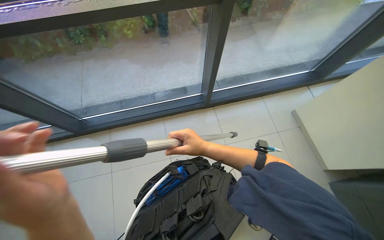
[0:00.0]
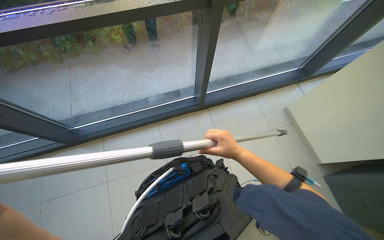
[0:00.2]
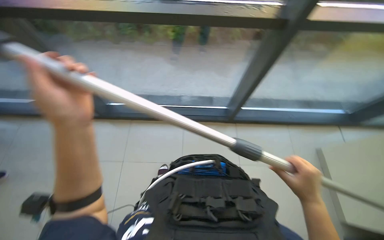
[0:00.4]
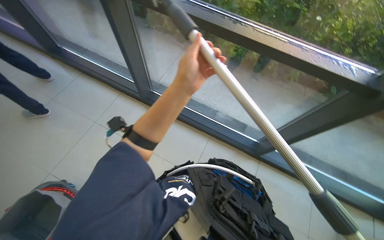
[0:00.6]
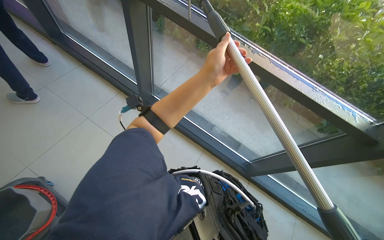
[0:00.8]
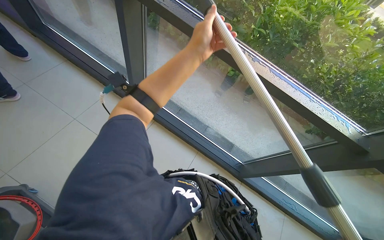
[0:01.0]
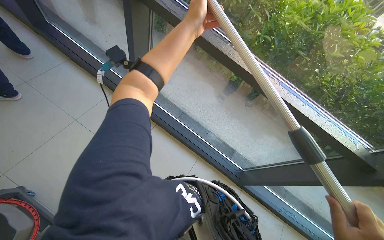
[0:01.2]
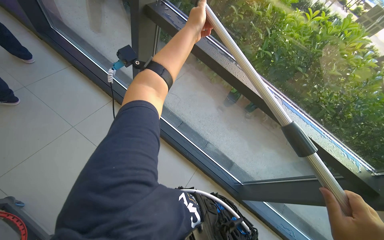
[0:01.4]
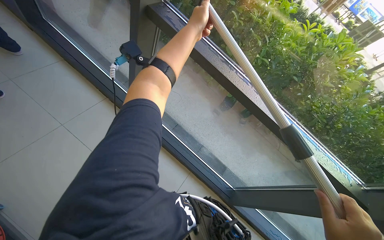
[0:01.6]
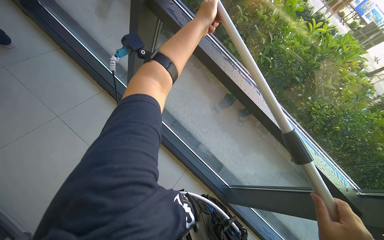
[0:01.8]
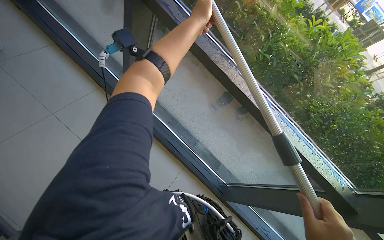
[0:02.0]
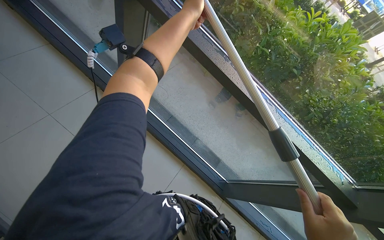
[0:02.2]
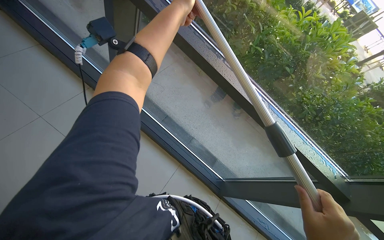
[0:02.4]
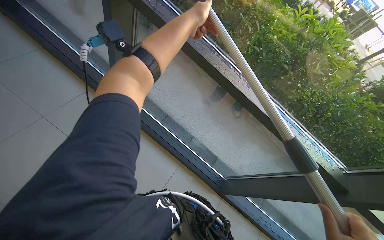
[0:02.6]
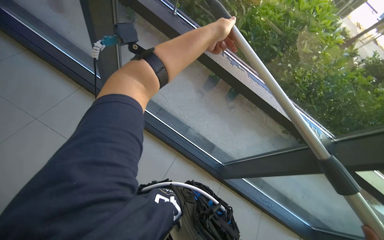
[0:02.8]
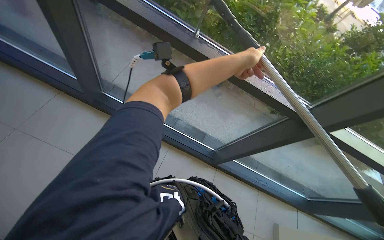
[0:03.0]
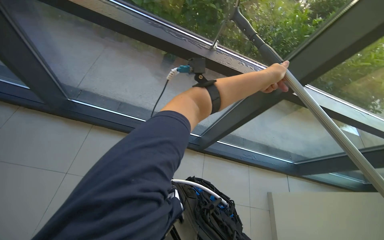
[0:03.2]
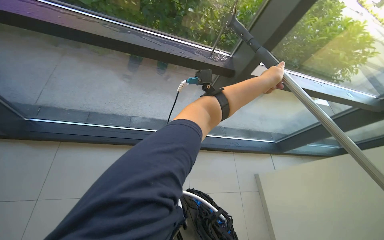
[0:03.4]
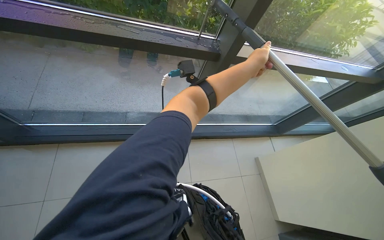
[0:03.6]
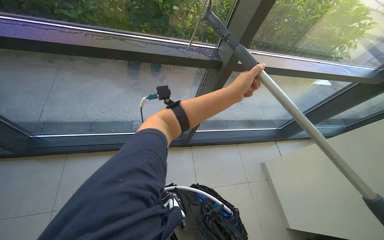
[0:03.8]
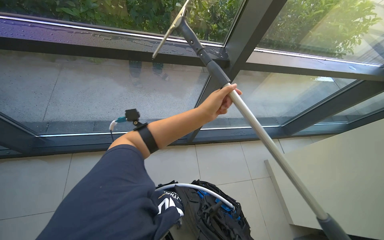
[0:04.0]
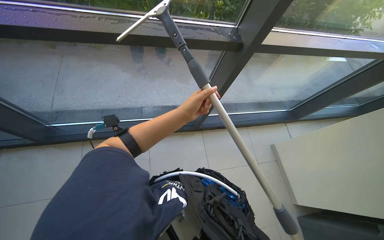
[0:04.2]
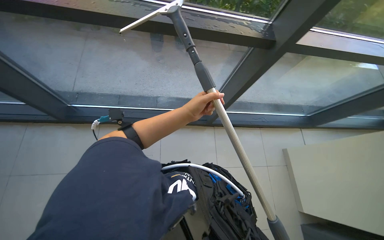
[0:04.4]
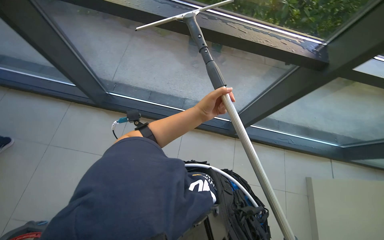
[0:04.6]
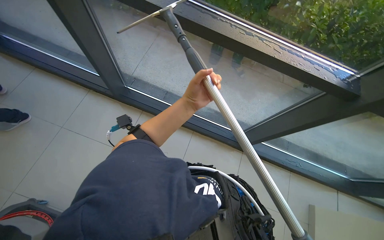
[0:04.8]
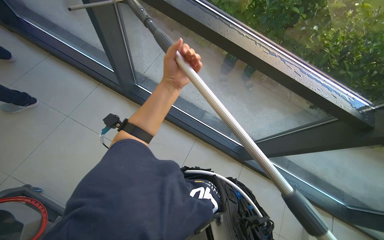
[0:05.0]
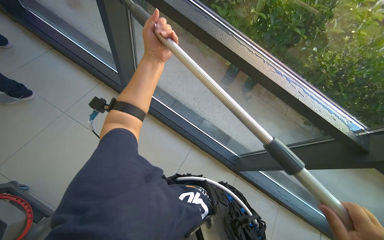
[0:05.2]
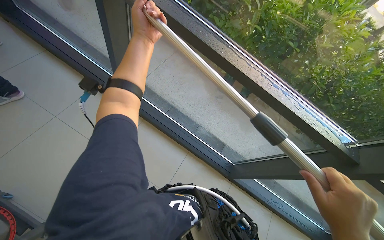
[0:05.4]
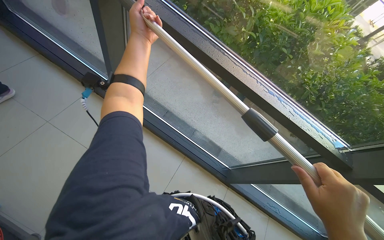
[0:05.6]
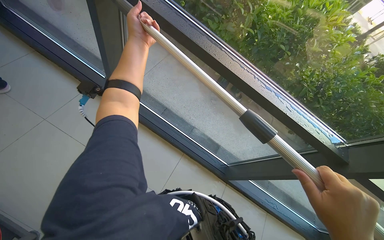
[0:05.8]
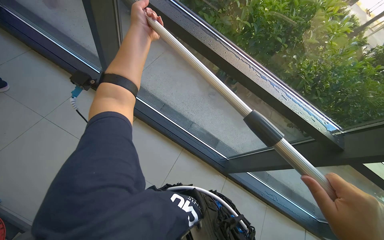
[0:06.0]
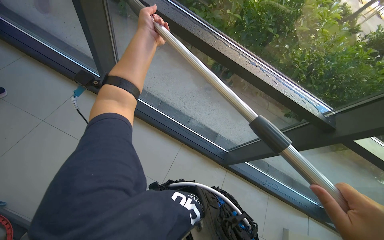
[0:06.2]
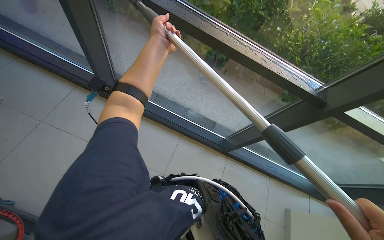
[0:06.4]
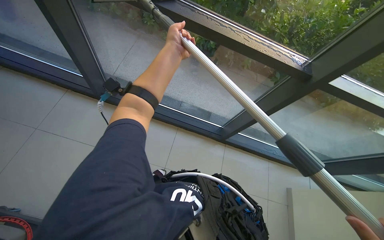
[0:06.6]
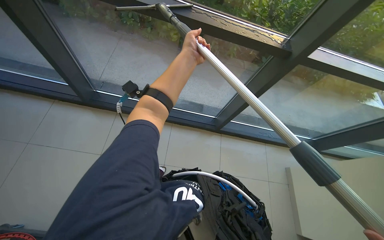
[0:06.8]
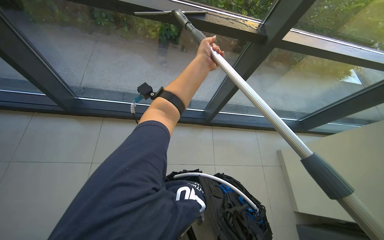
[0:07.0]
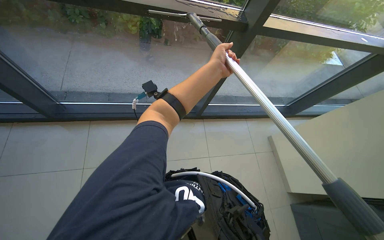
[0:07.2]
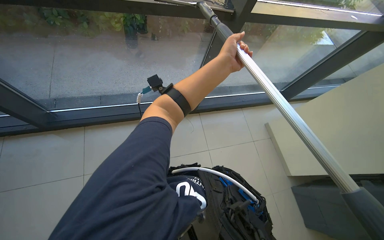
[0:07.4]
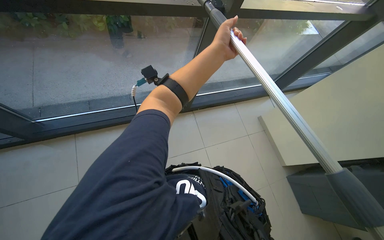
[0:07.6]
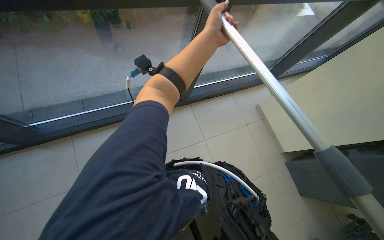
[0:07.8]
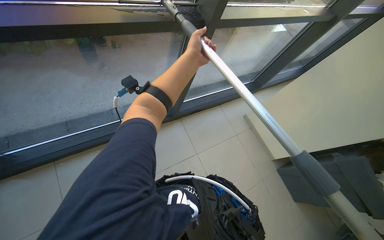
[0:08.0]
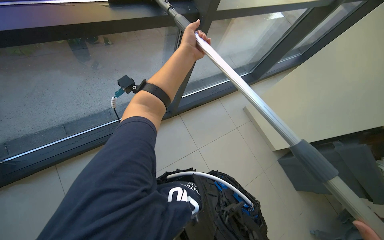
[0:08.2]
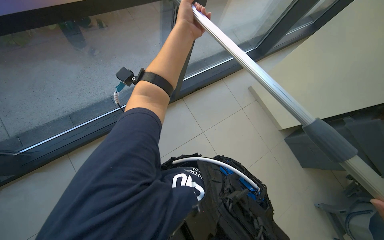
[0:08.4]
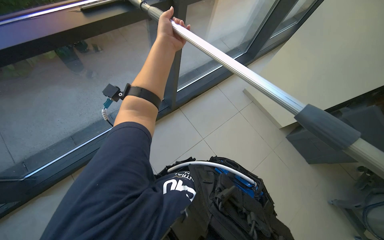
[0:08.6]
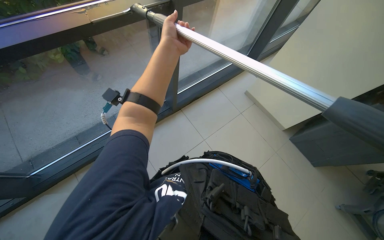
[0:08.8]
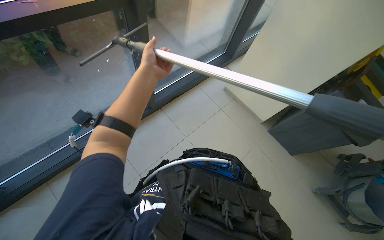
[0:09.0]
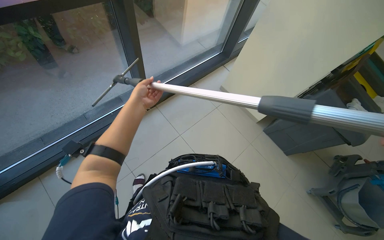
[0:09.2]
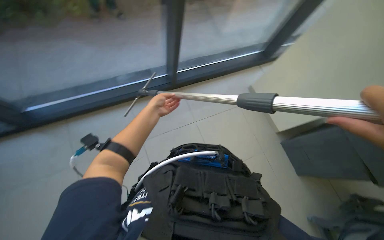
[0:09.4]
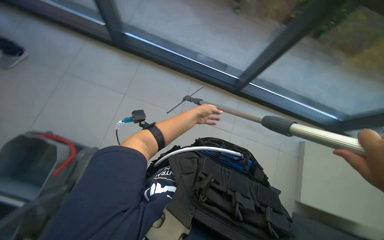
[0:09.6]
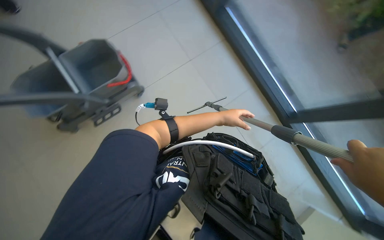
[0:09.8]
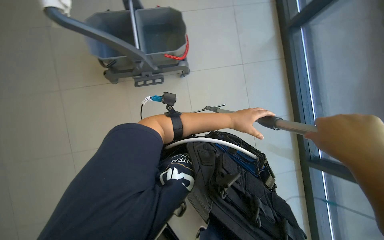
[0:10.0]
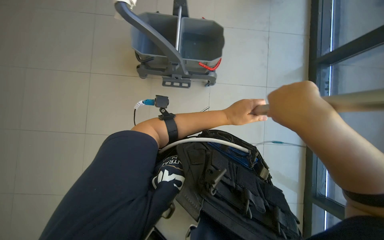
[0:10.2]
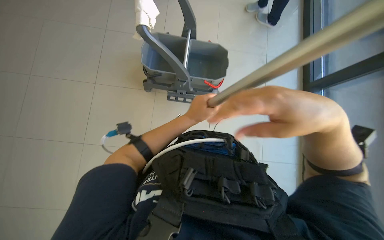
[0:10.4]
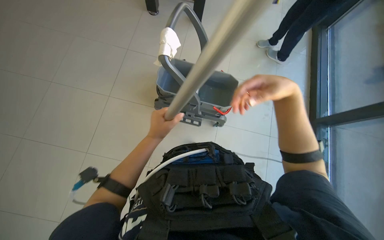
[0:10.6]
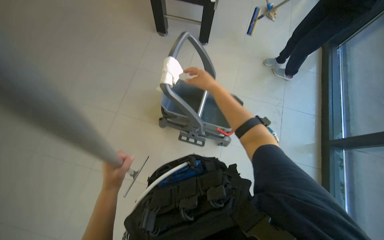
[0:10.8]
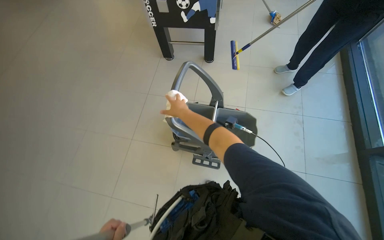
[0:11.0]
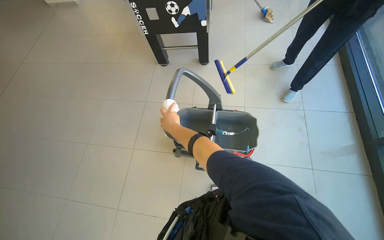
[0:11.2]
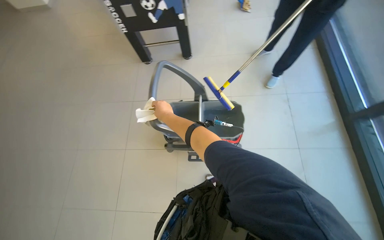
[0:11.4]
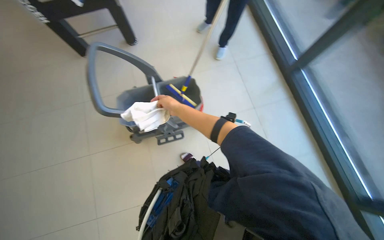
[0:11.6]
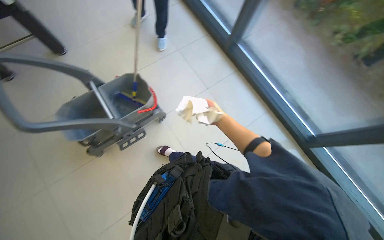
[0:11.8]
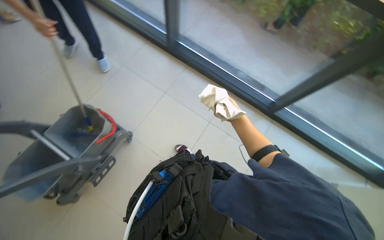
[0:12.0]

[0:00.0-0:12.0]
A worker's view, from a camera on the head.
Job: cleaning windows.
The whole recording: Cleaning glass panels and frames. The worker cleans the glass panels and their frames using a squeegee on a pole and a cloth.
0:00.0 to 0:01.6: The camera travels roughly 40 cm. Everything in view rotates about 50 degrees clockwise.
0:01.6 to 0:03.0: The left hand is displaced to the right and down the picture by approximately 50 cm.
0:03.0 to 0:04.4: The camera pitches downward, by approximately 15 degrees.
0:04.4 to 0:06.0: The left hand travels up the picture and to the left by roughly 40 cm.
0:06.0 to 0:07.6: The wearer looks roughly 45 degrees further to the right. The wearer looks about 15 degrees further downward.
0:09.0 to 0:10.4: The scene rotates clockwise by roughly 35 degrees. The left hand shifts approximately 10 cm down the picture.
0:10.4 to 0:12.0: The wearer looks some 50 degrees further to the right.

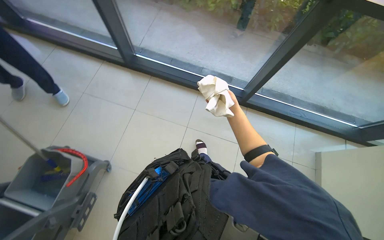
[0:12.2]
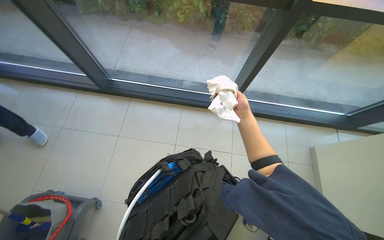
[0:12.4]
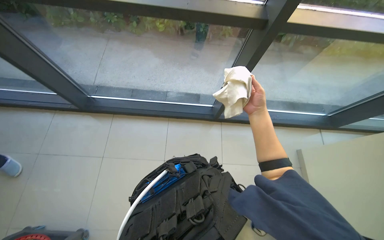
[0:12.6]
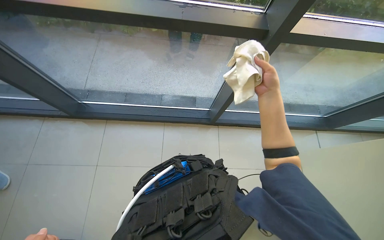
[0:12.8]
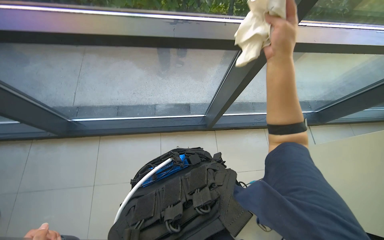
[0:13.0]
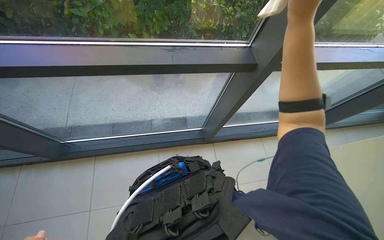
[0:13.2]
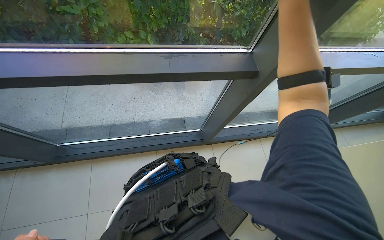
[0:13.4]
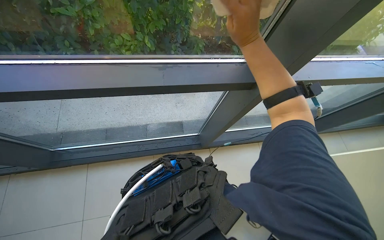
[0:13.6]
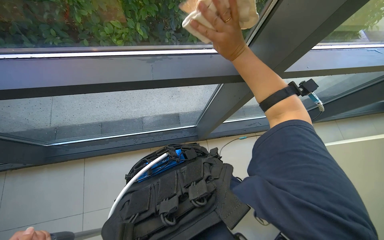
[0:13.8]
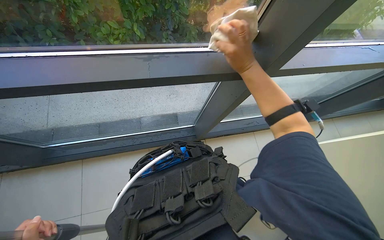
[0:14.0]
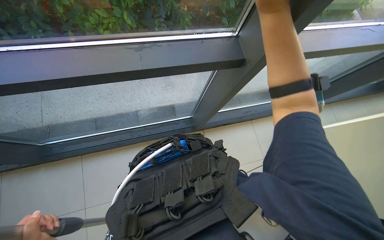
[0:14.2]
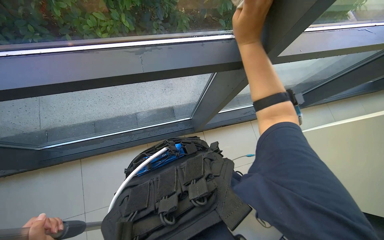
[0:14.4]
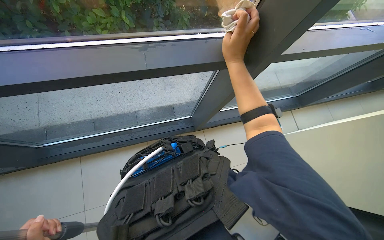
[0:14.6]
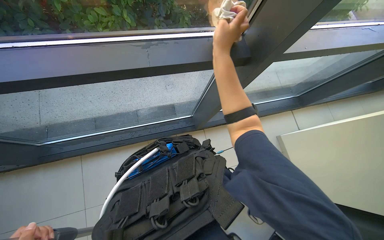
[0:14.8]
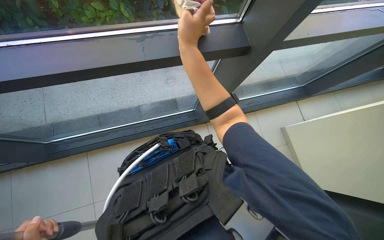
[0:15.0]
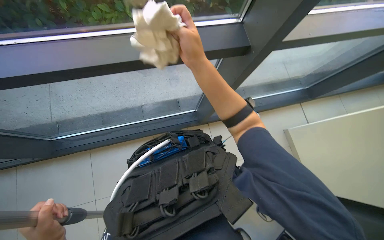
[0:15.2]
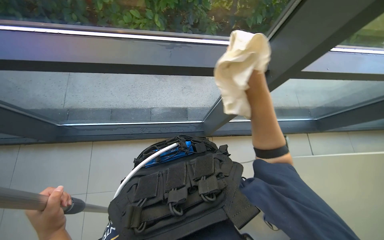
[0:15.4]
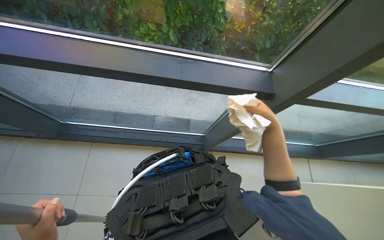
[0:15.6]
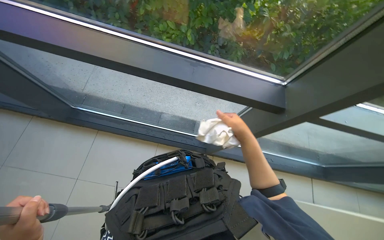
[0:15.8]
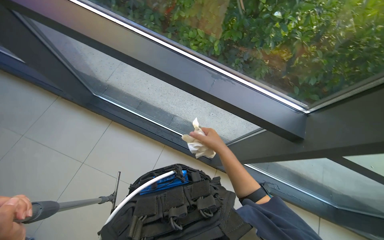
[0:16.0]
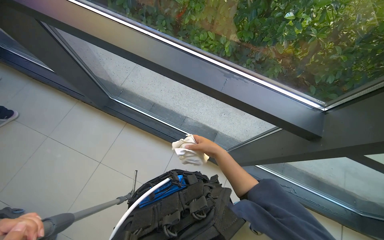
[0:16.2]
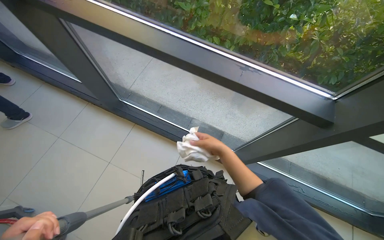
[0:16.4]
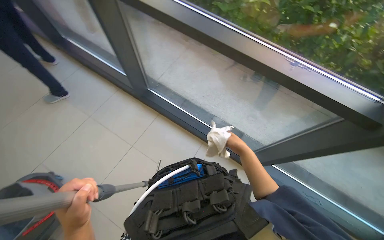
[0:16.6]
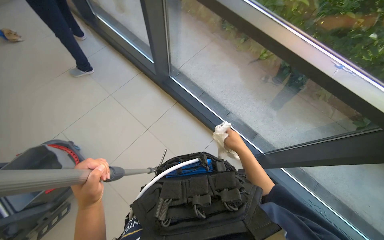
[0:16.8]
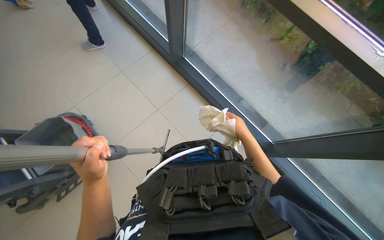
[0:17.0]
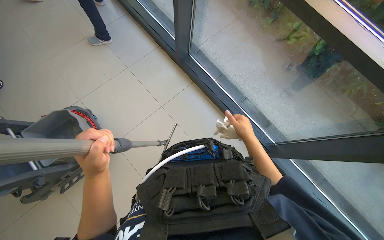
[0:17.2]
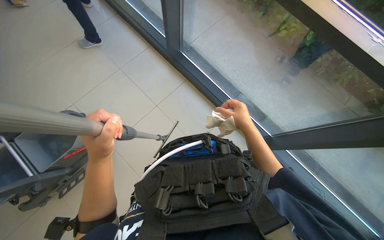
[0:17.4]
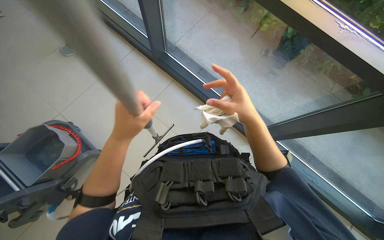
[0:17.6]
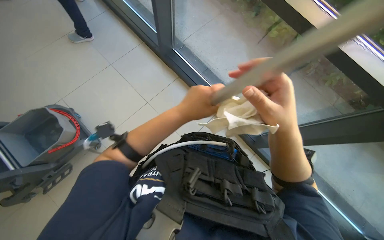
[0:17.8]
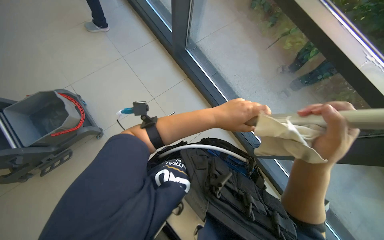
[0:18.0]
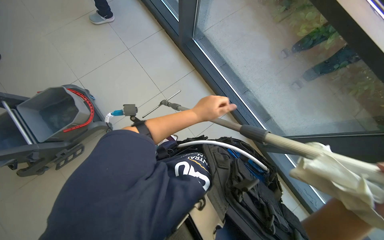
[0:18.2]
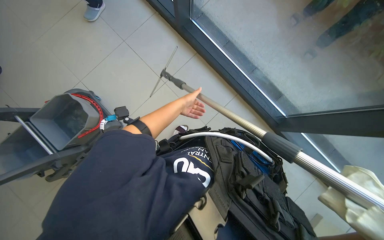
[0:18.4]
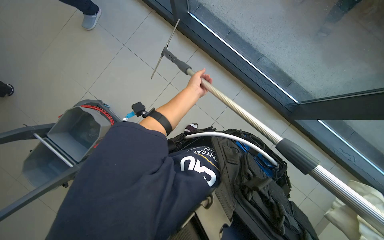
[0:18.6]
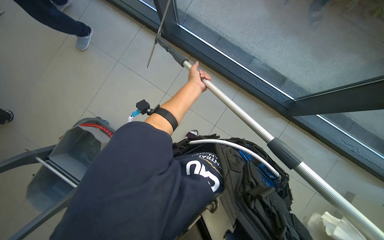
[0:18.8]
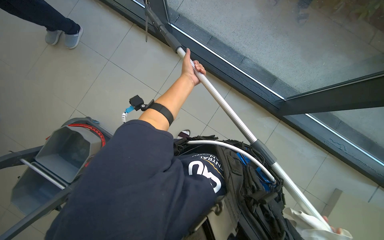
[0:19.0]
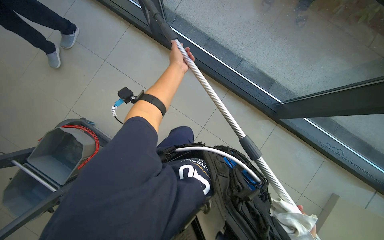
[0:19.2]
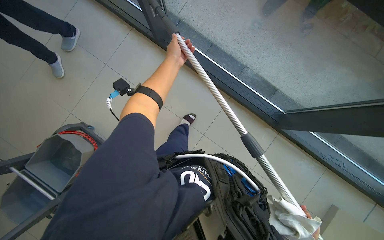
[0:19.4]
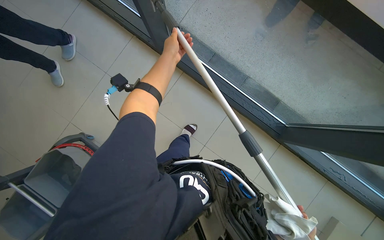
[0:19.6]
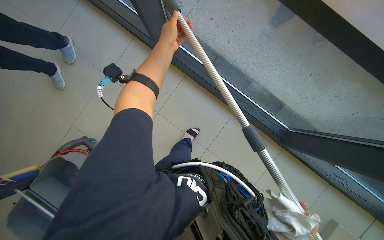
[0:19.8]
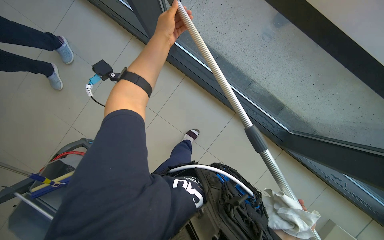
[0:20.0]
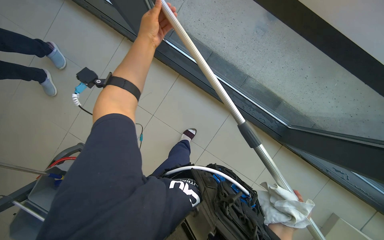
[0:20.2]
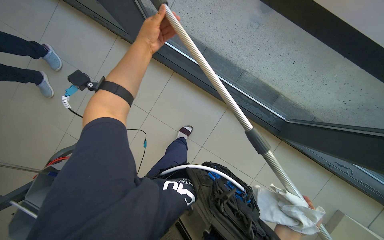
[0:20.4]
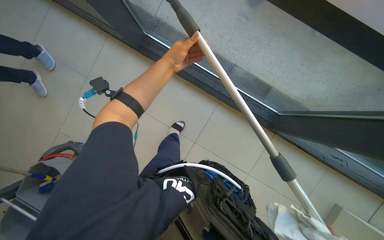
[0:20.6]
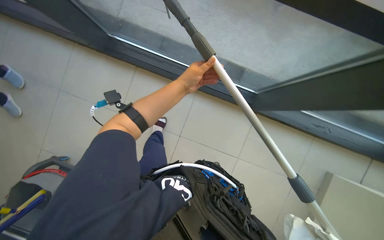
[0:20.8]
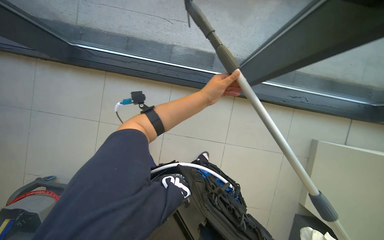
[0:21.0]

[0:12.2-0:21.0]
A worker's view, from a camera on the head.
Job: cleaning windows.
The whole recording: Cleaning glass panels and frames. The worker cleans the glass panels and their frames using a squeegee on a pole and a cloth.
0:12.2 to 0:13.6: The wearer moves approximately 60 cm. The head turns to the right by about 25 degrees.
0:15.2 to 0:16.6: The wearer looks some 45 degrees further to the left. The wearer looks approximately 15 degrees further upward.
0:16.6 to 0:18.0: The right hand shifts roughly 15 cm nearer to the camera. The left hand shifts approximately 20 cm to the right and up the picture.
0:18.0 to 0:19.6: The left hand travels up the picture, farther from the camera and to the left by roughly 50 cm.
0:19.6 to 0:21.0: The scene rotates counterclockwise by approximately 25 degrees. The left hand is displaced to the right and down the picture by roughly 60 cm.
